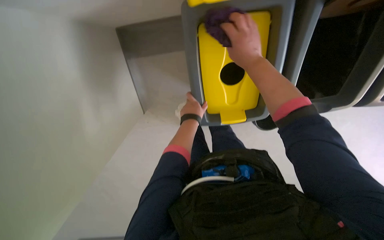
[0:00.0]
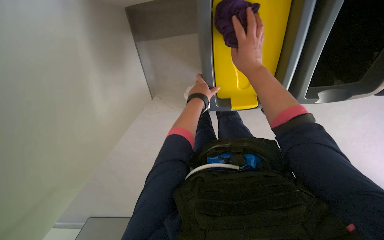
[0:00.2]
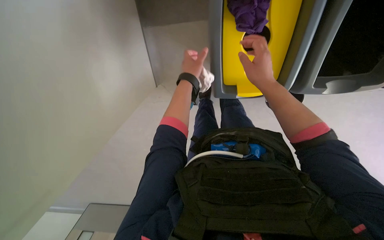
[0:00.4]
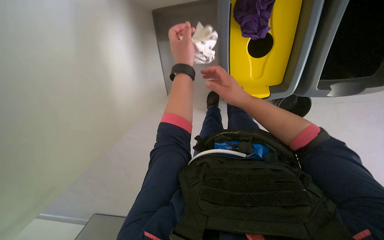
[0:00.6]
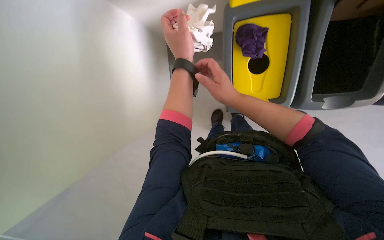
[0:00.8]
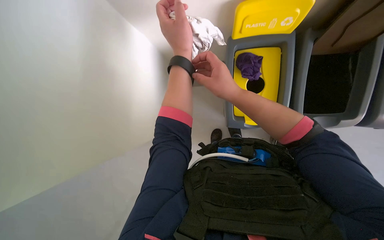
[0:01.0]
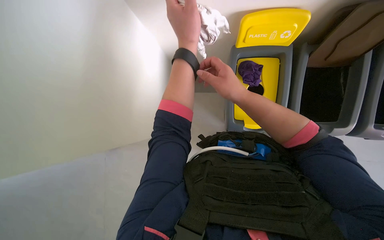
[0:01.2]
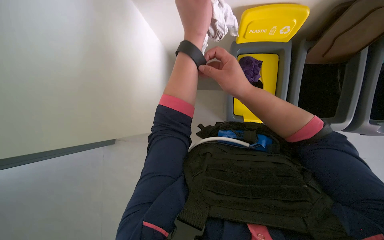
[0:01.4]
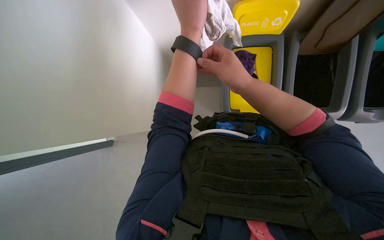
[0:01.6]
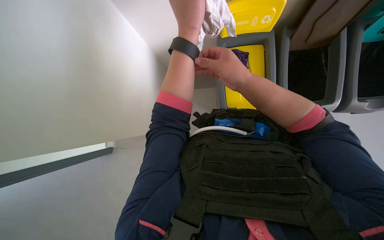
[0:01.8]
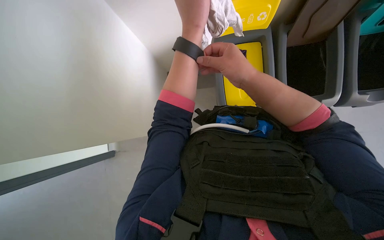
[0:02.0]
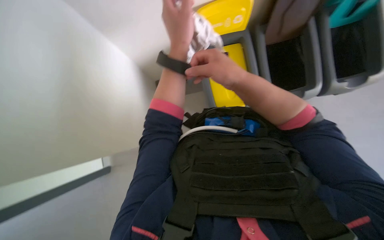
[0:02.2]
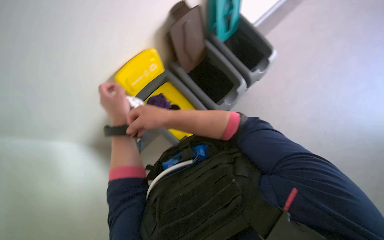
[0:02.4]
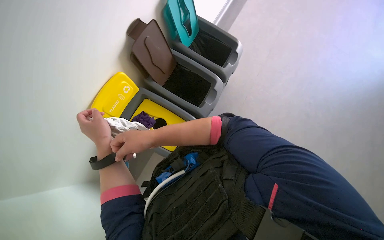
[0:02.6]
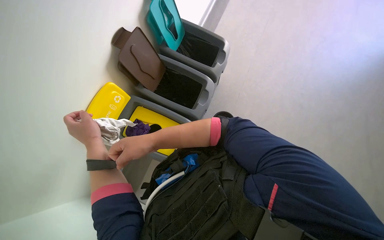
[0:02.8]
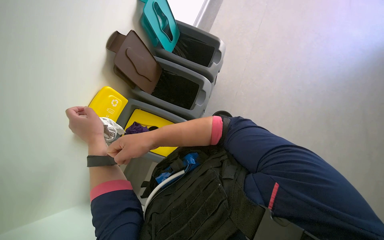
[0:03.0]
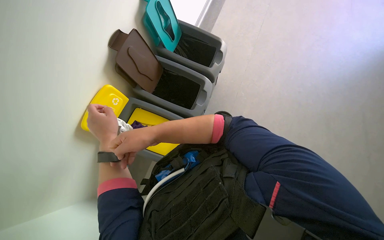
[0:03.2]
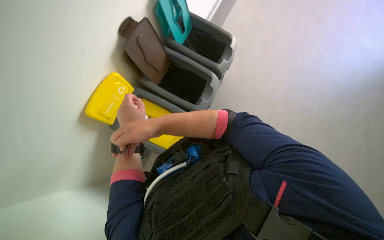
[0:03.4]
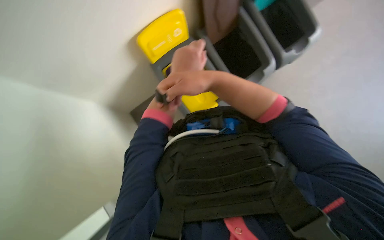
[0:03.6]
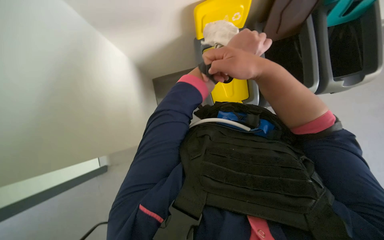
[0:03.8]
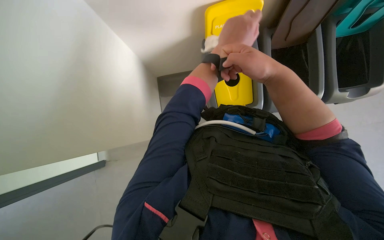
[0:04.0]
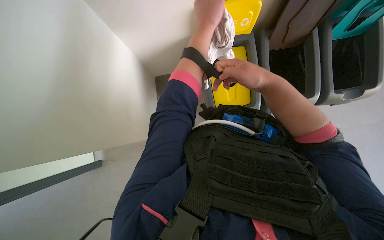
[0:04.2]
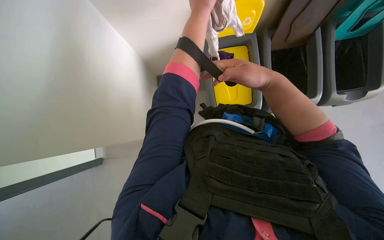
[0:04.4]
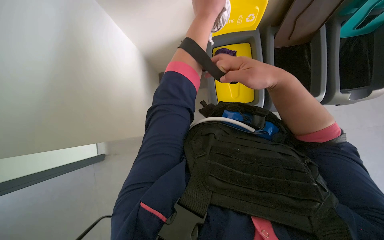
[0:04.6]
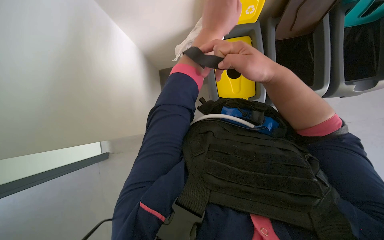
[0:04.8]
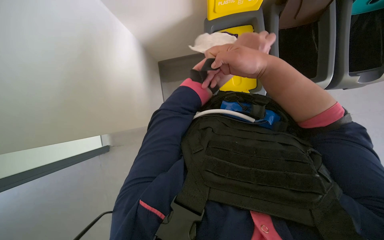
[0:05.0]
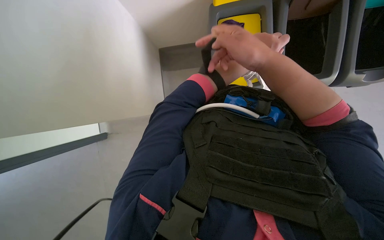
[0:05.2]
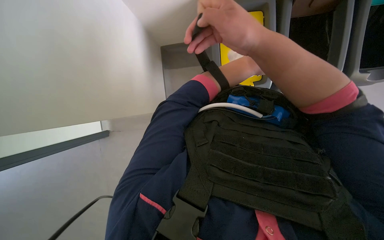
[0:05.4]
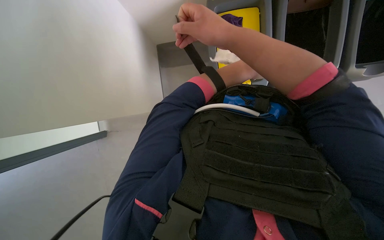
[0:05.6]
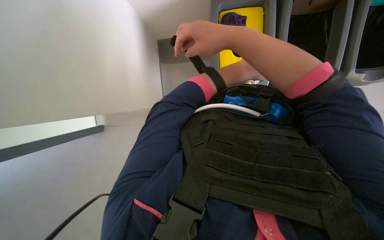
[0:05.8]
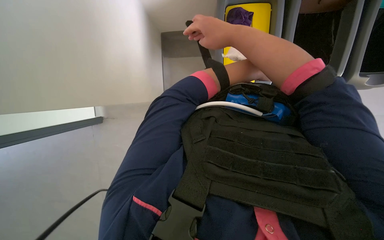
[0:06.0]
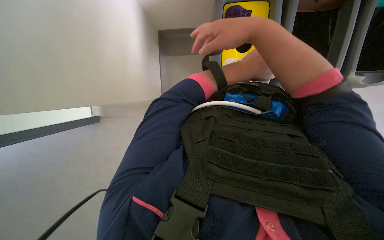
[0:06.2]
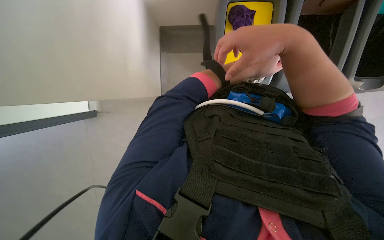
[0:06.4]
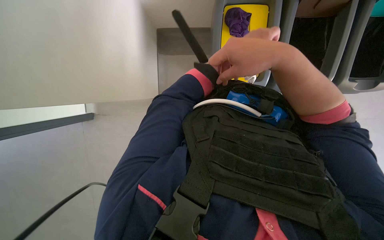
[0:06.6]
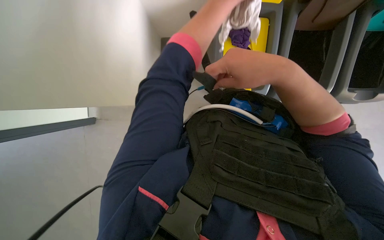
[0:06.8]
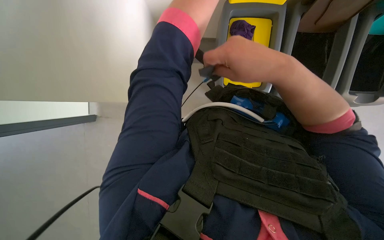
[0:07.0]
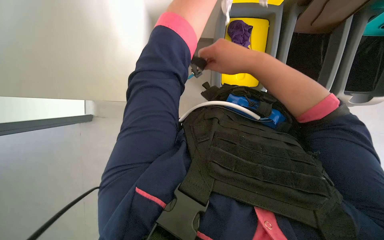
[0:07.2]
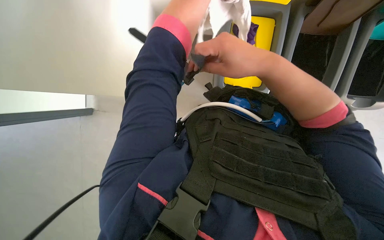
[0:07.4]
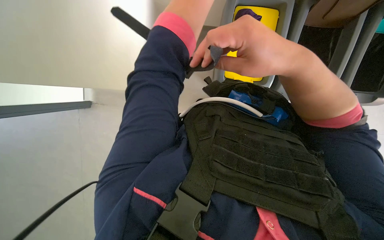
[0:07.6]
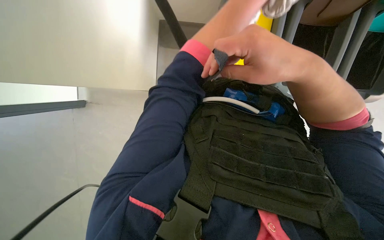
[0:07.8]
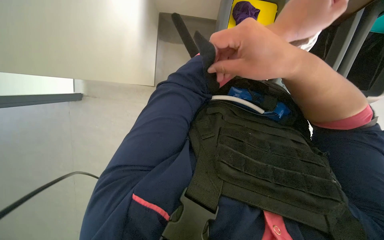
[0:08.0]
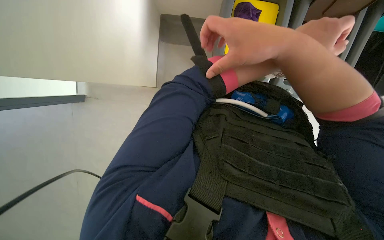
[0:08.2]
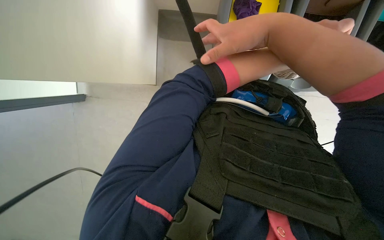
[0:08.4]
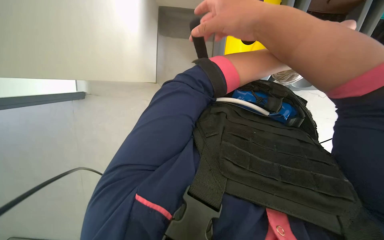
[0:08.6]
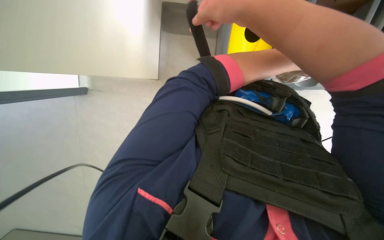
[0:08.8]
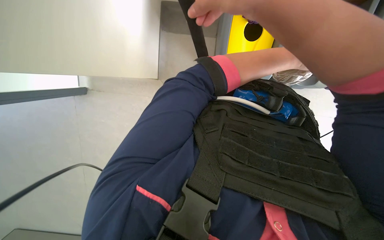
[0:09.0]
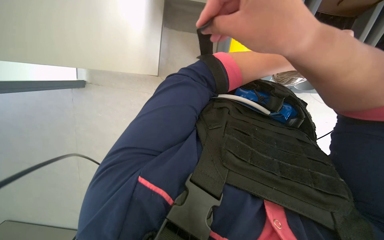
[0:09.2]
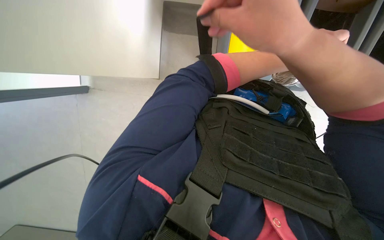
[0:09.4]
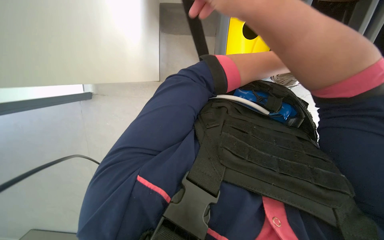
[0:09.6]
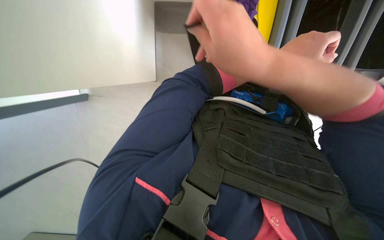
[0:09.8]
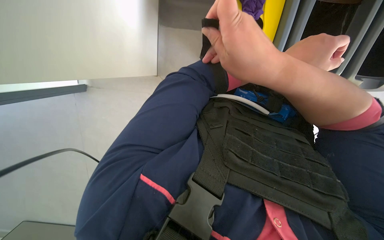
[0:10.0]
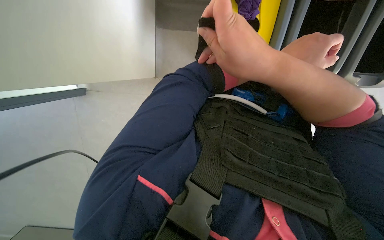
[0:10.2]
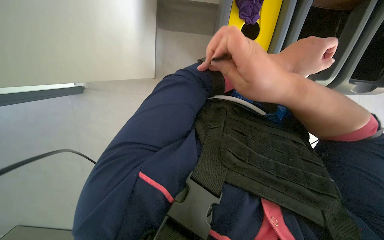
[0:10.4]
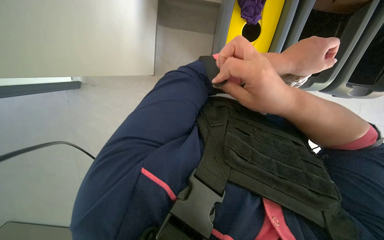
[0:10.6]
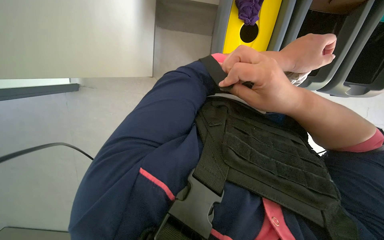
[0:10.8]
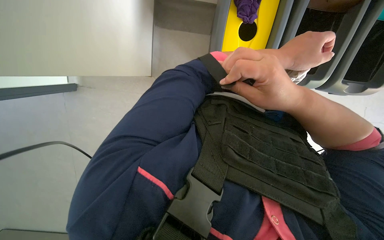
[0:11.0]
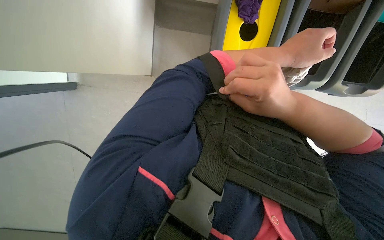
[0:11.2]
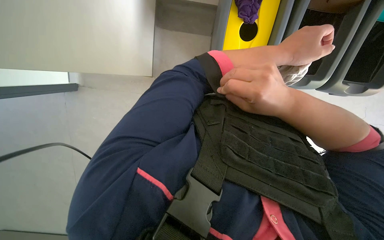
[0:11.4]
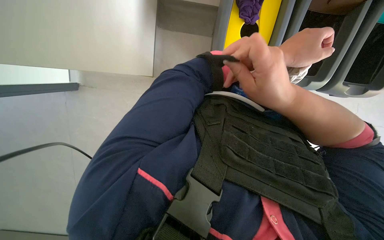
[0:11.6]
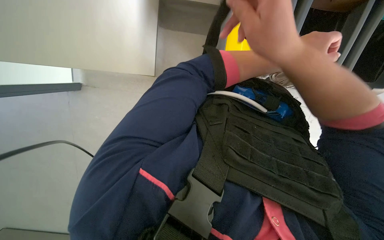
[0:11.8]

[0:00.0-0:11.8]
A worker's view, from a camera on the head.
Job: managing trash.
The whole recording: Disposing cloths into recycling bins. The worker disposes of used cloths into recycling bins.
0.0 to 1.4 s: The right hand is displaced down the picture by some 10 cm, while the left hand travels nearer to the camera and up the picture by approximately 25 cm.
1.4 to 3.0 s: The head rotates roughly 60 degrees to the right.
3.0 to 4.4 s: The head turns to the left by about 55 degrees. The view tips downward by some 15 degrees.
4.4 to 6.0 s: The right hand moves to the left, some 10 cm.
6.0 to 7.4 s: The right hand shifts approximately 10 cm down the picture.

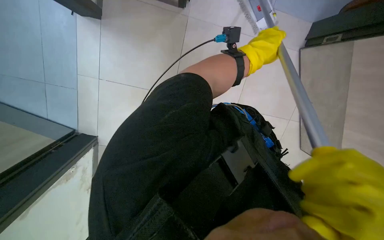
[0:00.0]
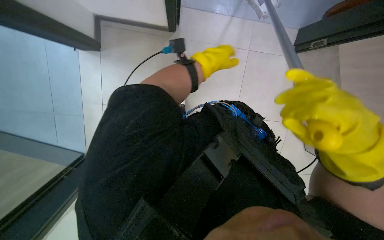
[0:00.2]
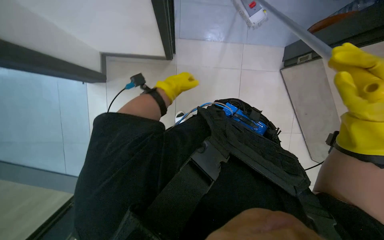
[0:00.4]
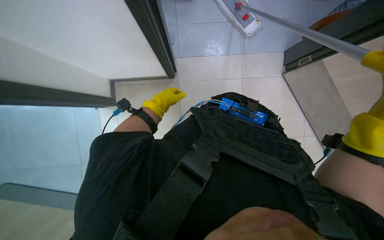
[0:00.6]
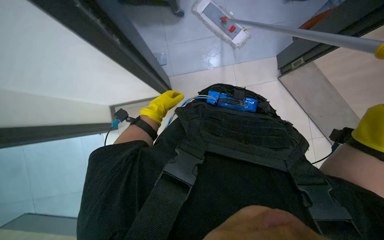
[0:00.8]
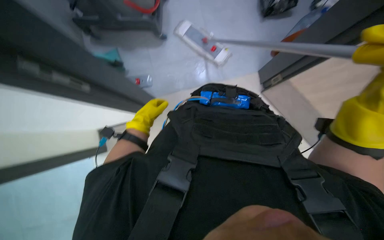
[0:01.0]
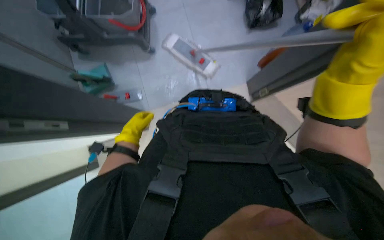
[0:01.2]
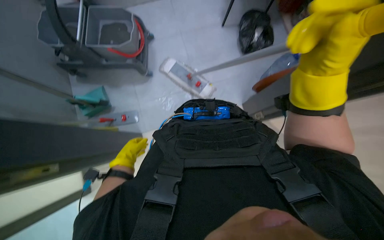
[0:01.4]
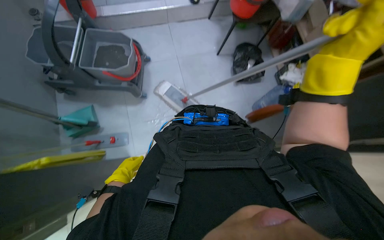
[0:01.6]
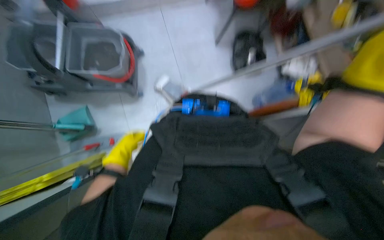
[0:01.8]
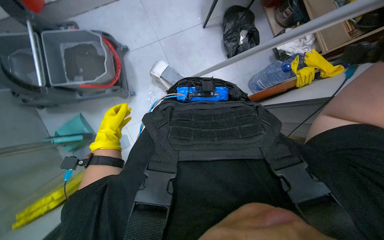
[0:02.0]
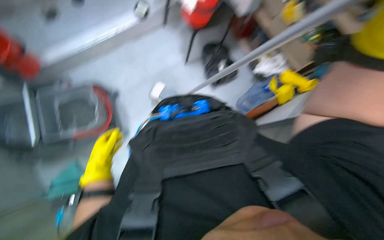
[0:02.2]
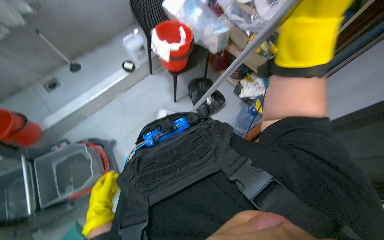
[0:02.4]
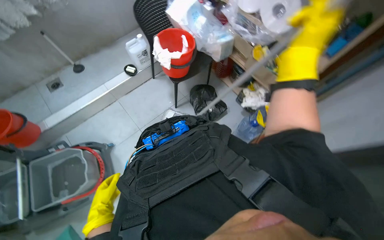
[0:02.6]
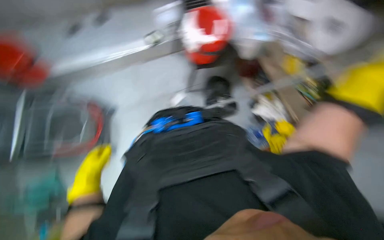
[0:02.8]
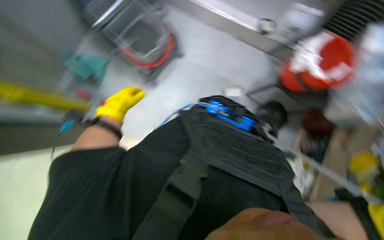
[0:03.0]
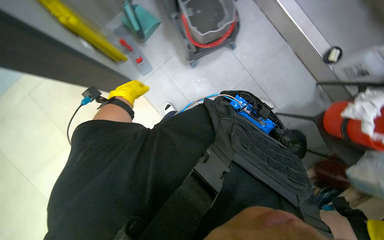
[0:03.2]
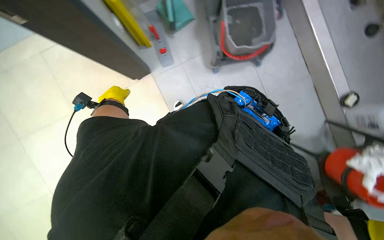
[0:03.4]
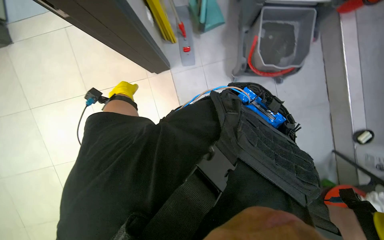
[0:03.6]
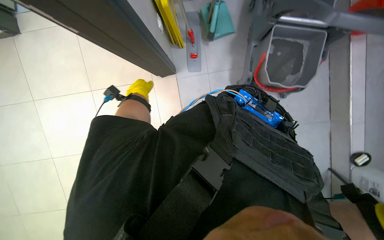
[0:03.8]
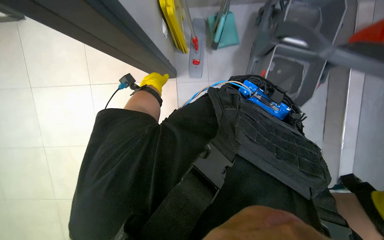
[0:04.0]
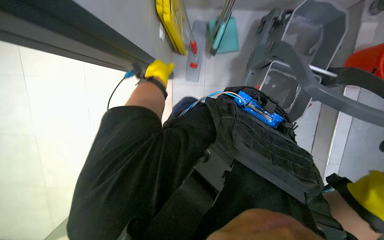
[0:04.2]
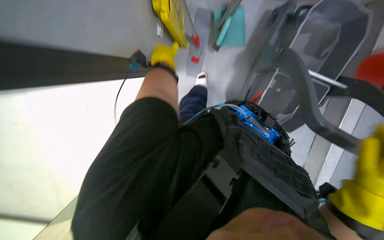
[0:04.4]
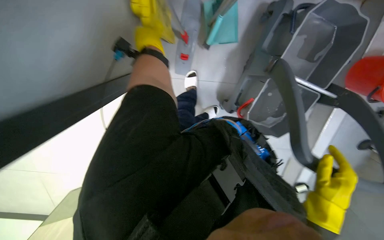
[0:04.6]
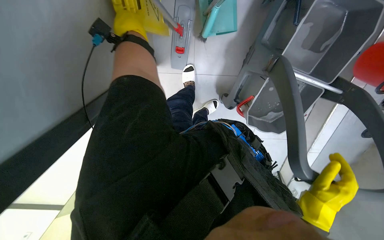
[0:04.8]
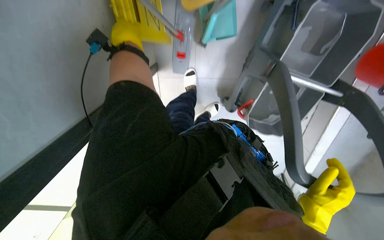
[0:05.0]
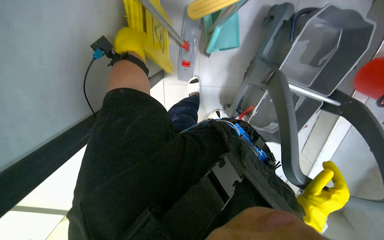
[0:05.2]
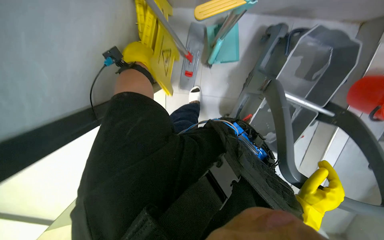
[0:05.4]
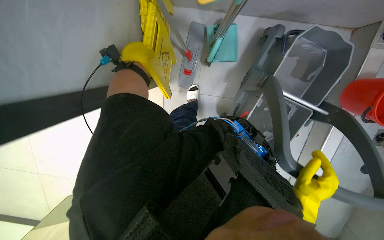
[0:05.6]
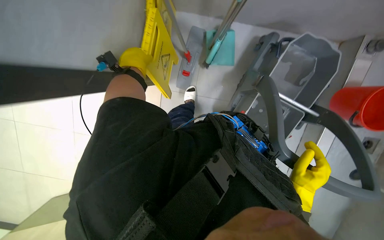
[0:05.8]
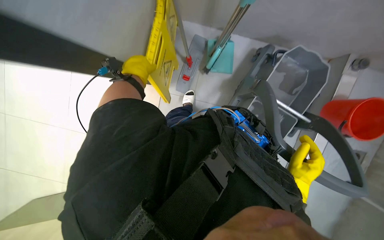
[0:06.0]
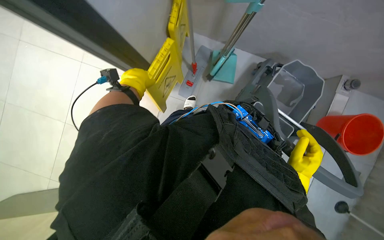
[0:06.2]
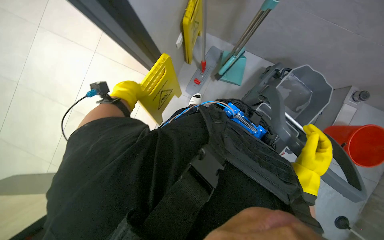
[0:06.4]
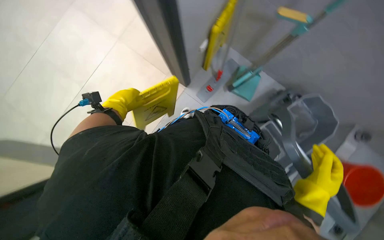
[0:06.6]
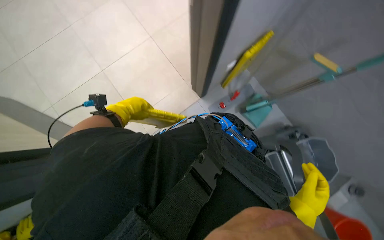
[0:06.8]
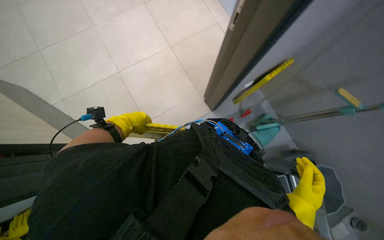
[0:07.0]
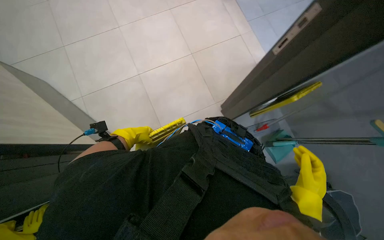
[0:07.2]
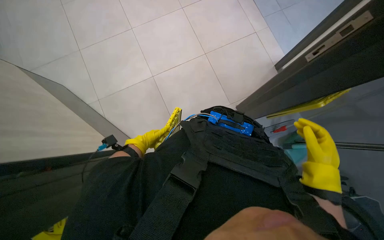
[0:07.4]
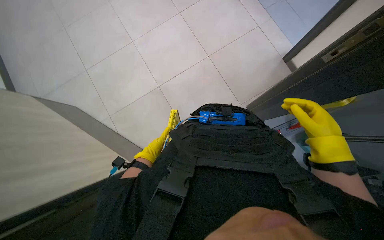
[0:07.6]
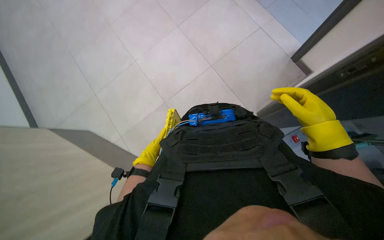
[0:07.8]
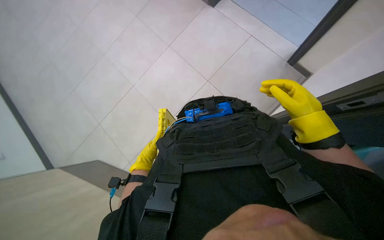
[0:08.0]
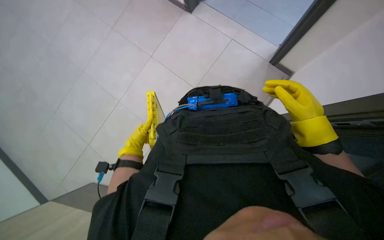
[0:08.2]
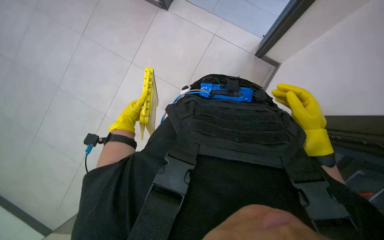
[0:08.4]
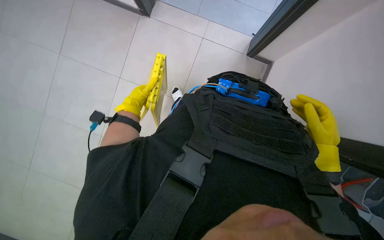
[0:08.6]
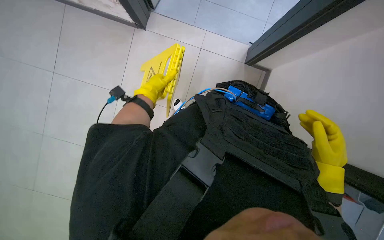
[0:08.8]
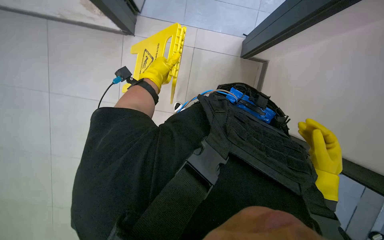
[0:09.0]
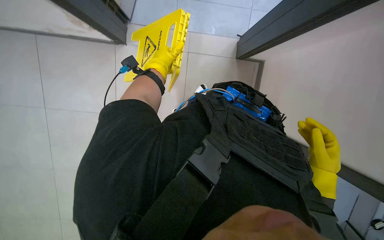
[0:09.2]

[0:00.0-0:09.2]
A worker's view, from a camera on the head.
Job: organizing items.
The whole recording: Storing cleaning tools and placing safety sign. The worker stores the mop and other cleaning tools on the cart, then places a wet floor sign.
0.0 to 1.6 s: The view tips upward by roughly 30 degrees. The left hand travels farther from the camera, to the left and down the picture by some 35 cm.
1.6 to 3.0 s: The view tips upward by roughly 15 degrees.
3.0 to 4.6 s: The view tips downward by about 15 degrees. The scene turns roughly 80 degrees clockwise in the picture.
4.6 to 6.2 s: The wearer looks roughly 15 degrees further upward. The left hand travels down the picture and to the left by about 20 cm, while the right hand heads up the picture, covering roughly 10 cm.
6.2 to 7.6 s: The wearer looks roughly 40 degrees further to the left. The camera pitches upward, by about 15 degrees.
7.6 to 9.2 s: The right hand travels down the picture by roughly 15 cm. The left hand travels up the picture and nearer to the camera by some 10 cm.
